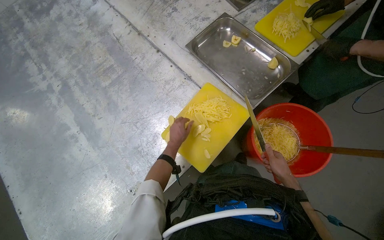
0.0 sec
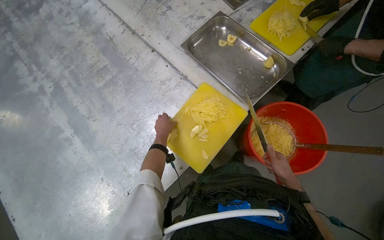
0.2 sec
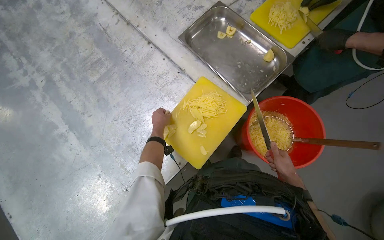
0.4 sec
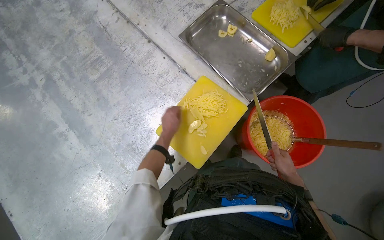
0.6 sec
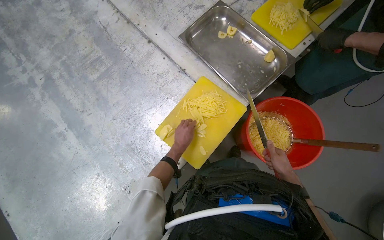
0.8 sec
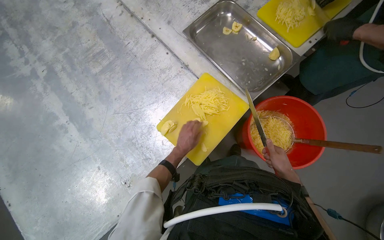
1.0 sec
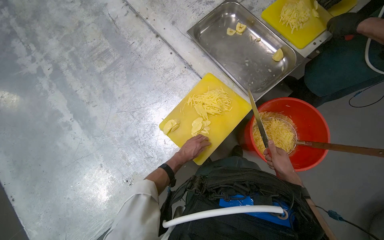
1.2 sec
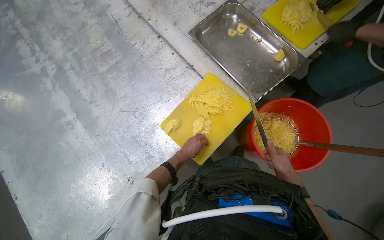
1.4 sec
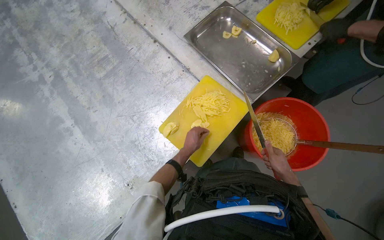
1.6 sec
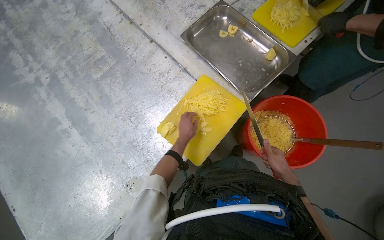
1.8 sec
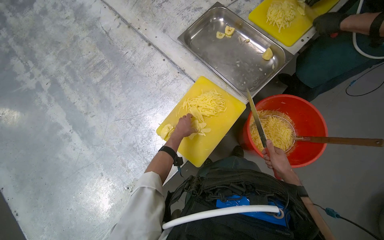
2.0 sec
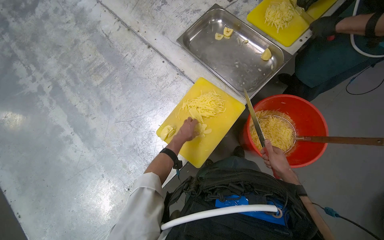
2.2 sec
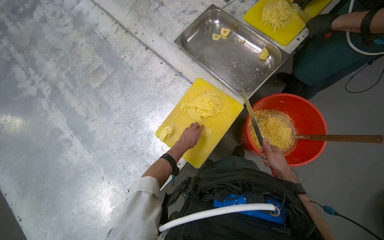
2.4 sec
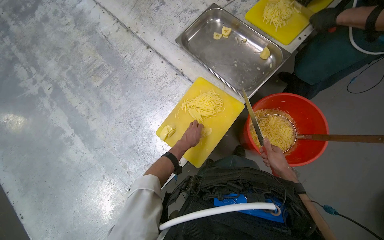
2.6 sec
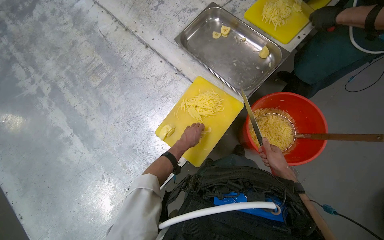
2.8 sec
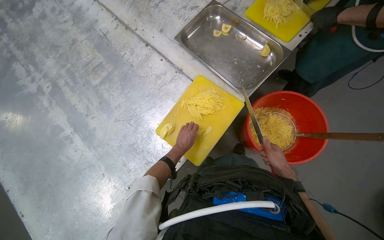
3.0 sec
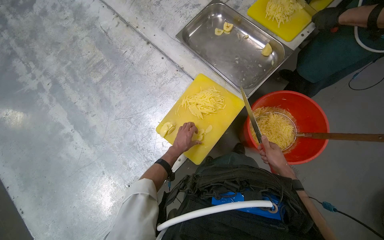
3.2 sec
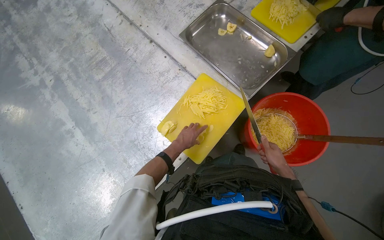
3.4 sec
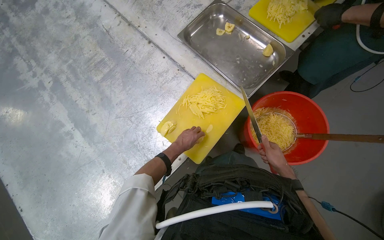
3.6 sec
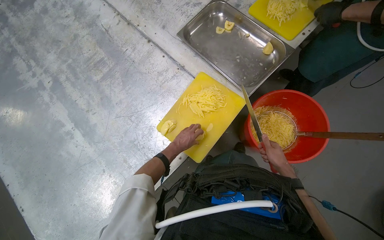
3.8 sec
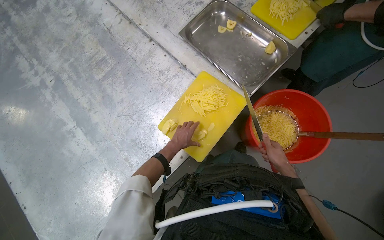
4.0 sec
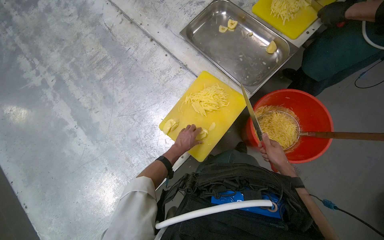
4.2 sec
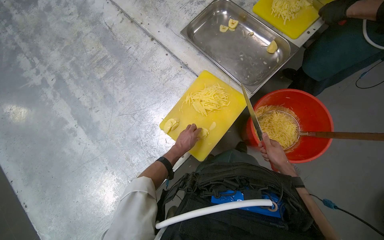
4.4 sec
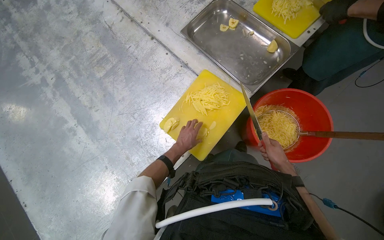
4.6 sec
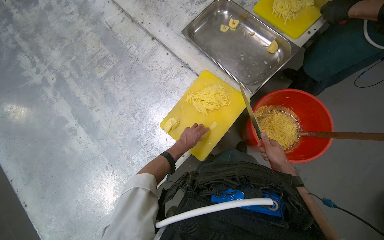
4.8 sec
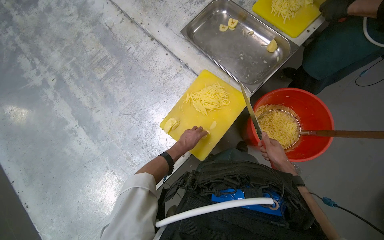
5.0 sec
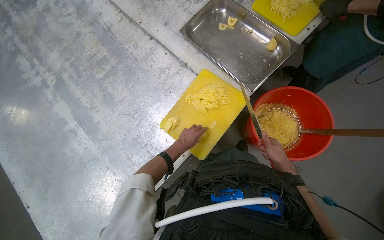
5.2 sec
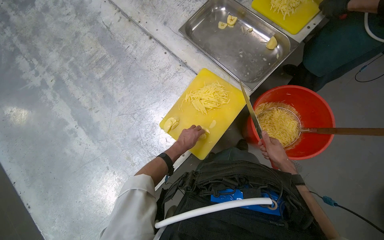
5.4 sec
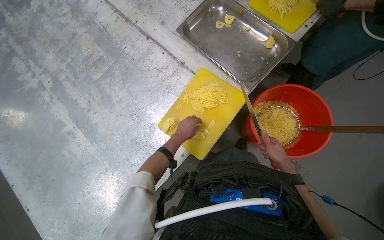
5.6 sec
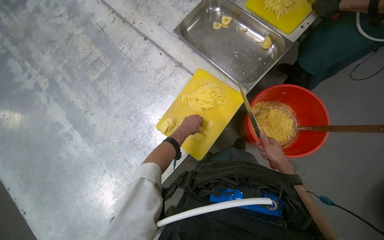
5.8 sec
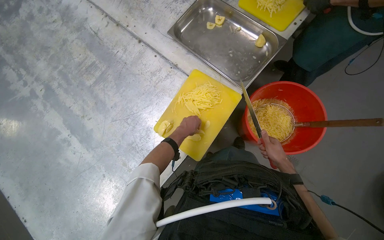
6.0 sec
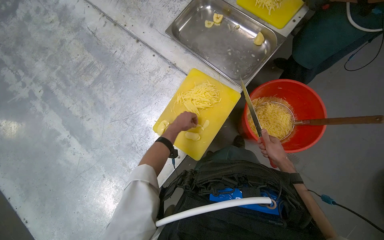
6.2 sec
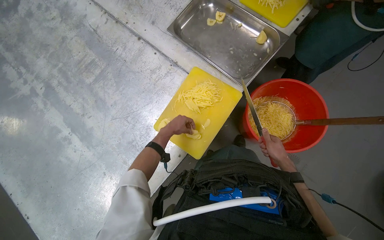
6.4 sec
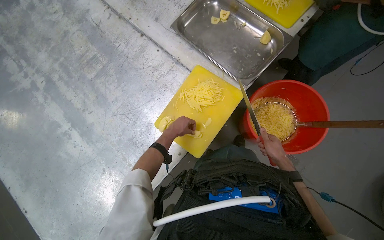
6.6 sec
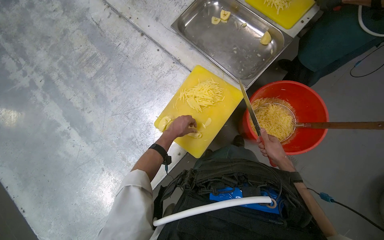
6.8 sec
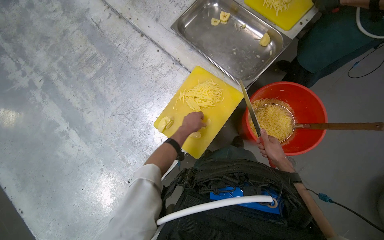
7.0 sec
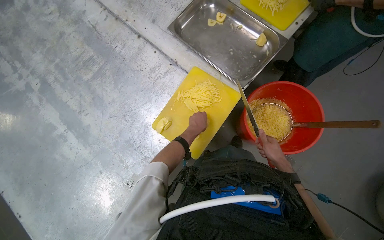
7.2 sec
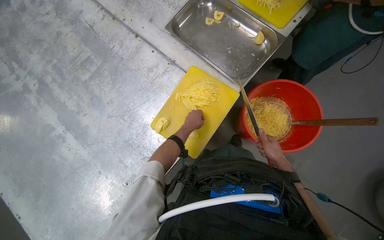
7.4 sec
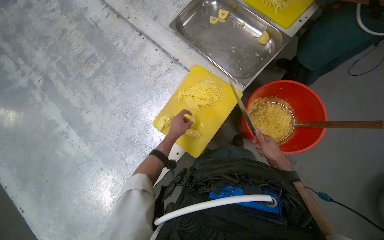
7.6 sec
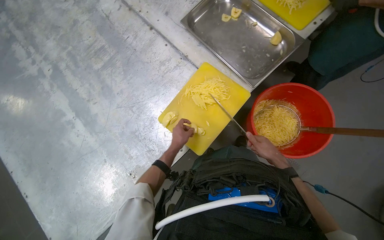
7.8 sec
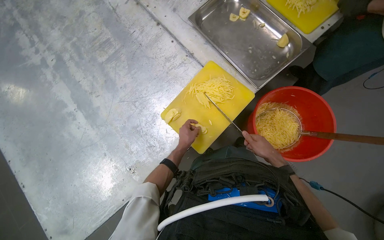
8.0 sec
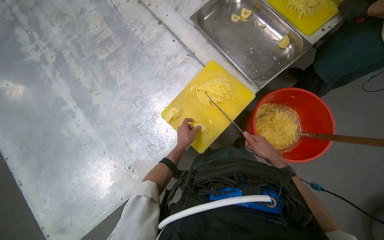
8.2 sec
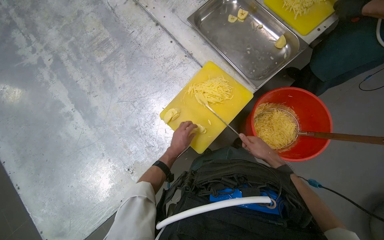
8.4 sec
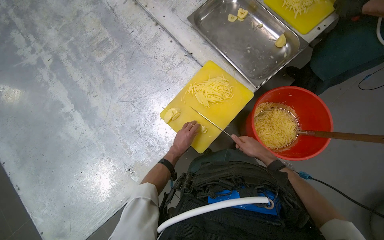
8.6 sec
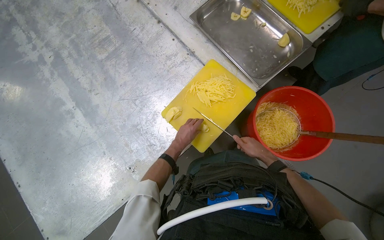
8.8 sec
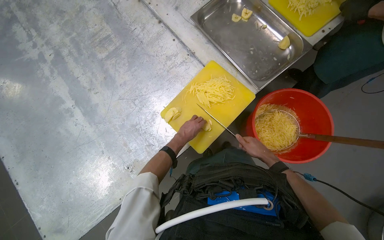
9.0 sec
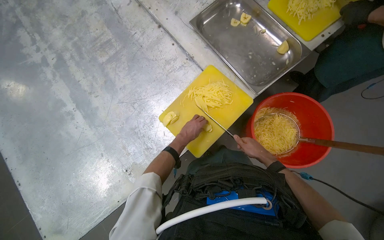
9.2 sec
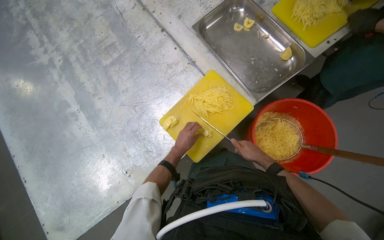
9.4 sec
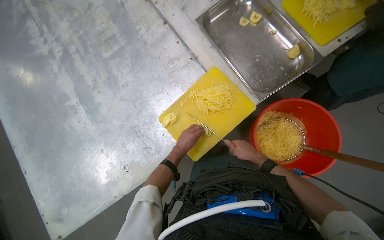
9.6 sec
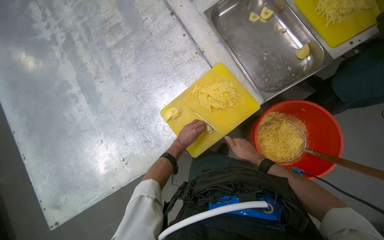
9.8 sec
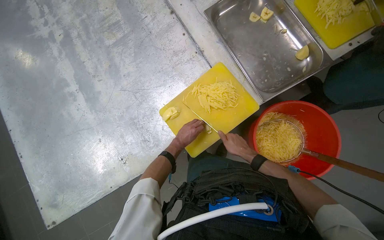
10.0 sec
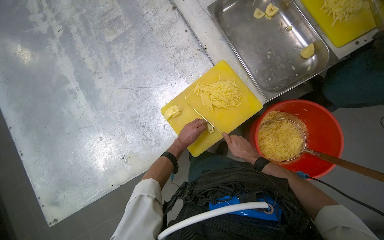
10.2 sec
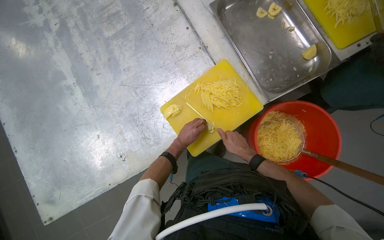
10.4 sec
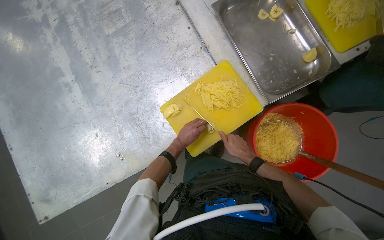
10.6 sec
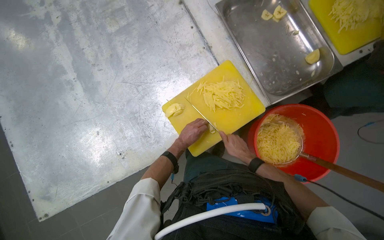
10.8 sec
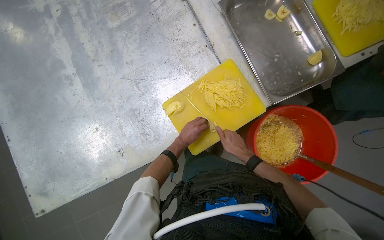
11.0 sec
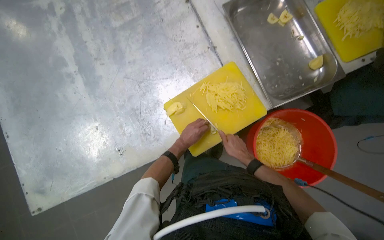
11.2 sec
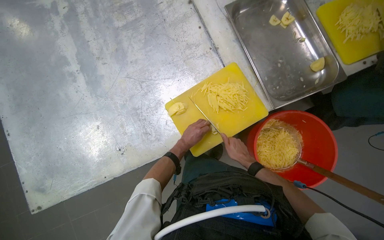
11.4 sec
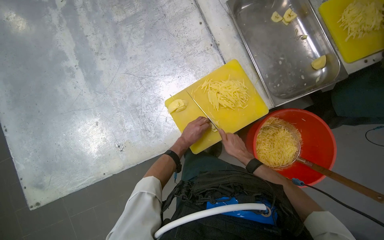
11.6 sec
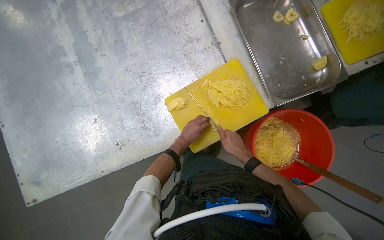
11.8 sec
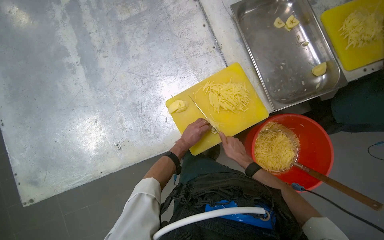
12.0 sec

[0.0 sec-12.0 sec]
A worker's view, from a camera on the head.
Job: preparing food.
The whole recording: Slicing potatoes on cutting board. The worker continues slicing potatoes into thin strips on a yellow cutting board.
1.6 sec to 4.4 sec: The hands are busy where they are.
4.4 sec to 6.0 sec: The left hand is displaced up the picture by approximately 10 cm.
6.0 sec to 7.6 sec: The left hand goes left and right, some 10 cm each way, reversing 2 times.
7.6 sec to 9.0 sec: The right hand goes about 10 cm to the left.
9.0 sec to 10.4 sec: The hands work in one place, with small movements.
10.4 sec to 12.0 sec: The hands make small movements and keep their place.

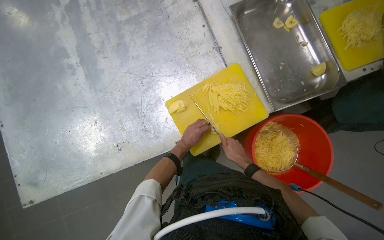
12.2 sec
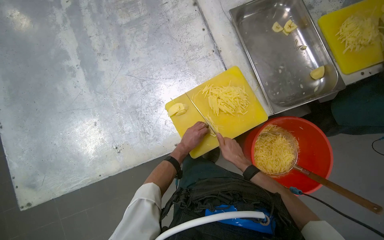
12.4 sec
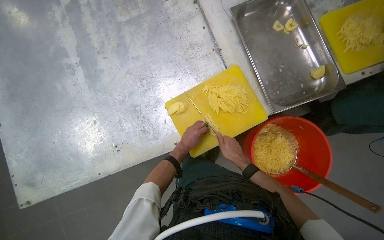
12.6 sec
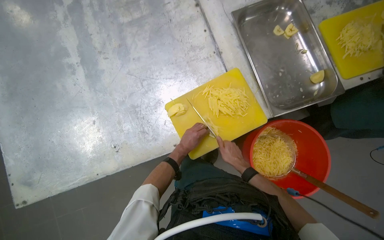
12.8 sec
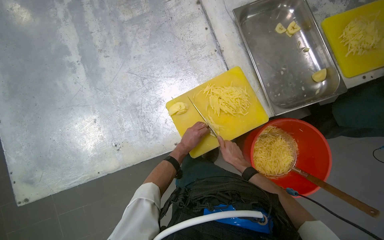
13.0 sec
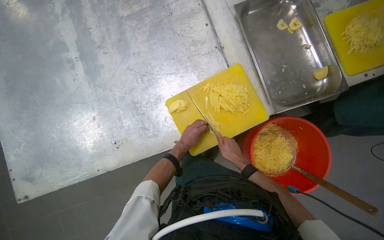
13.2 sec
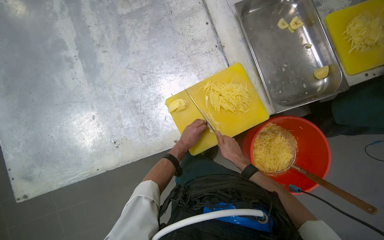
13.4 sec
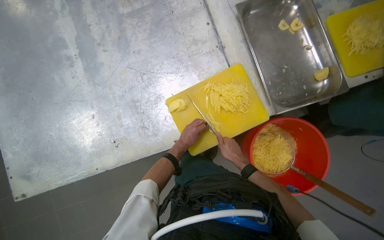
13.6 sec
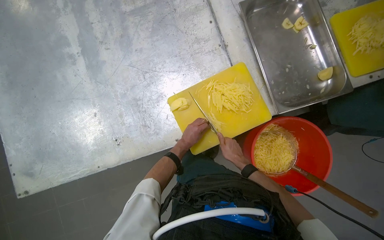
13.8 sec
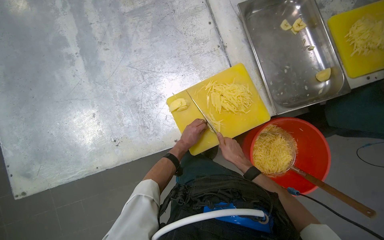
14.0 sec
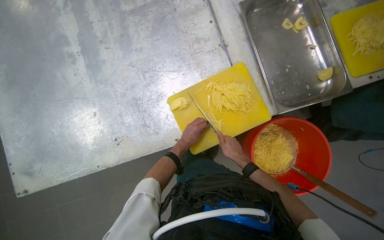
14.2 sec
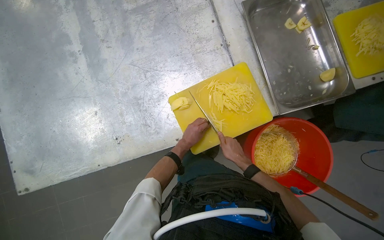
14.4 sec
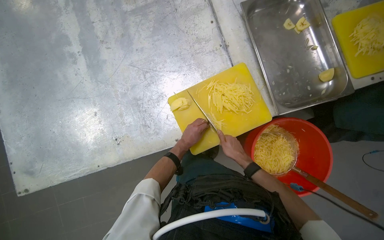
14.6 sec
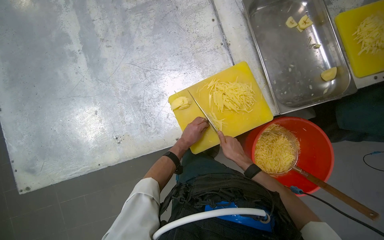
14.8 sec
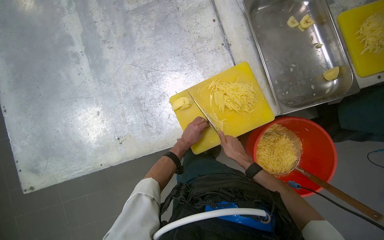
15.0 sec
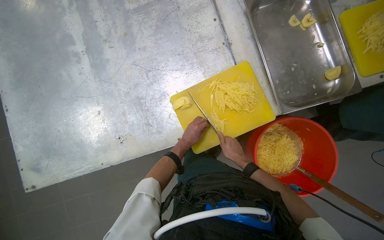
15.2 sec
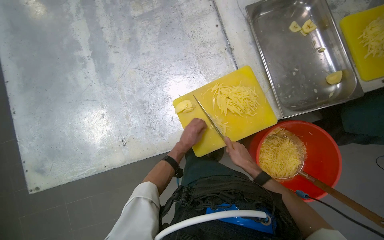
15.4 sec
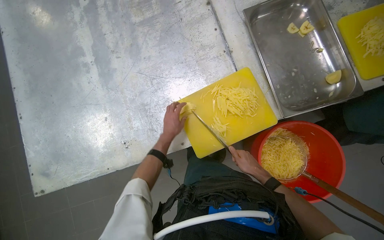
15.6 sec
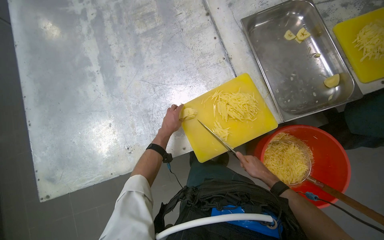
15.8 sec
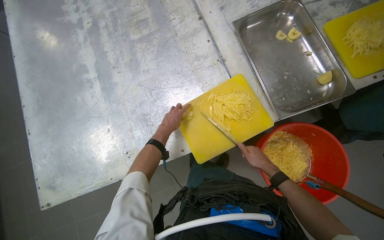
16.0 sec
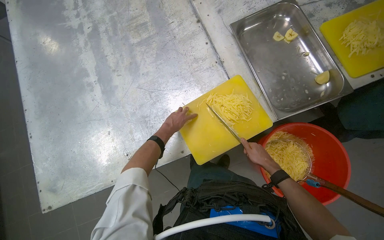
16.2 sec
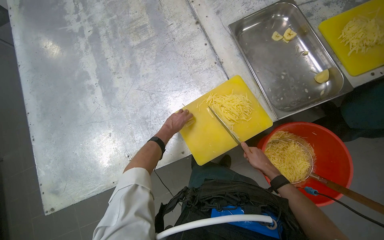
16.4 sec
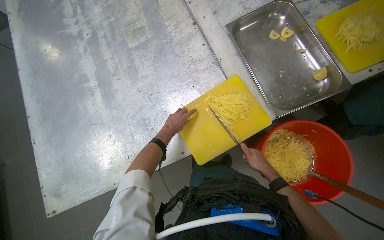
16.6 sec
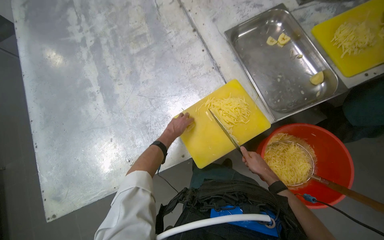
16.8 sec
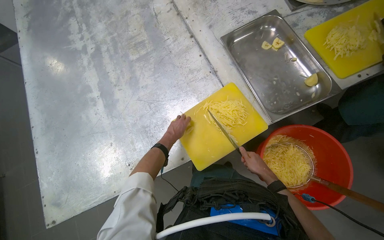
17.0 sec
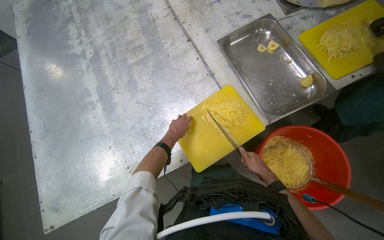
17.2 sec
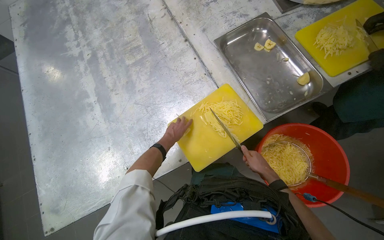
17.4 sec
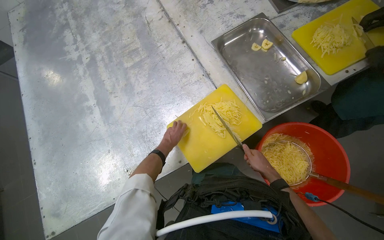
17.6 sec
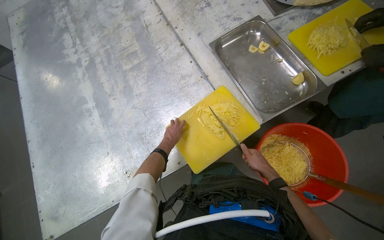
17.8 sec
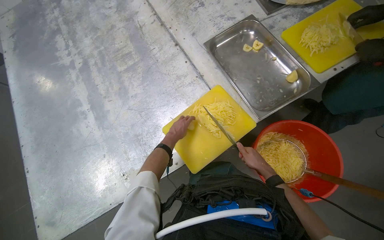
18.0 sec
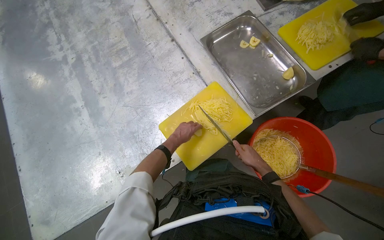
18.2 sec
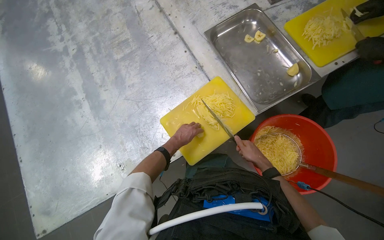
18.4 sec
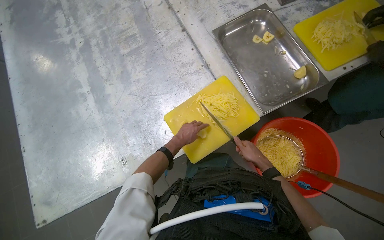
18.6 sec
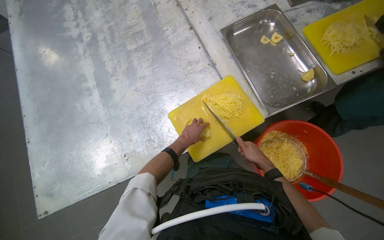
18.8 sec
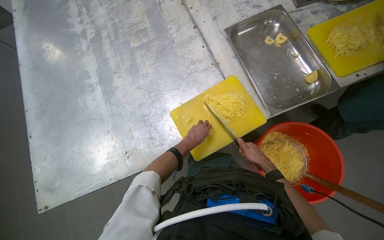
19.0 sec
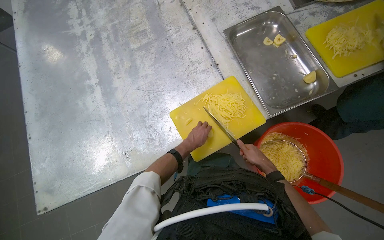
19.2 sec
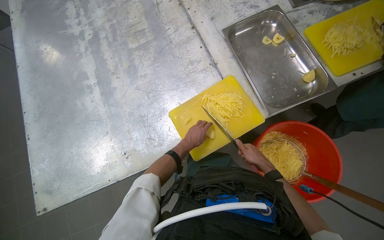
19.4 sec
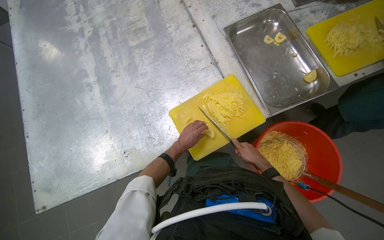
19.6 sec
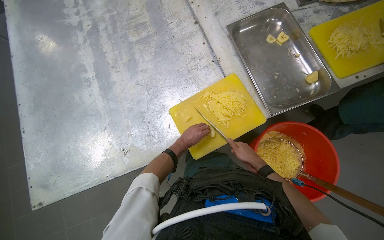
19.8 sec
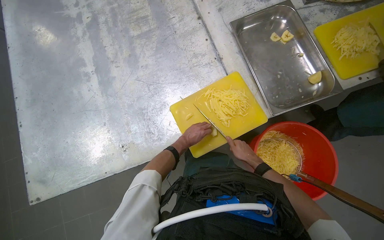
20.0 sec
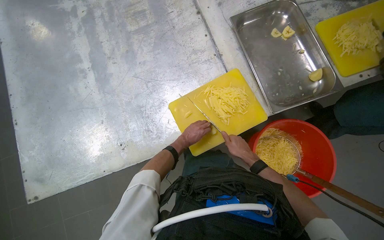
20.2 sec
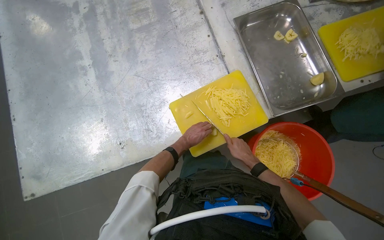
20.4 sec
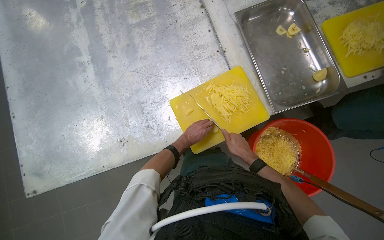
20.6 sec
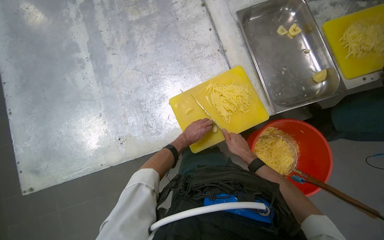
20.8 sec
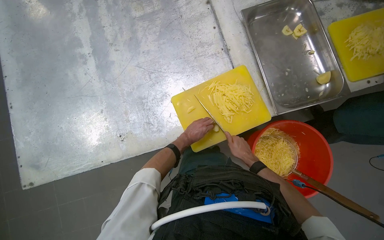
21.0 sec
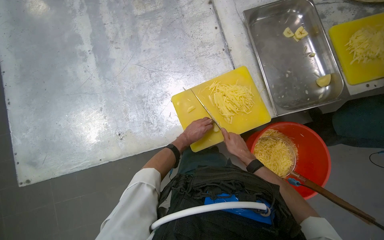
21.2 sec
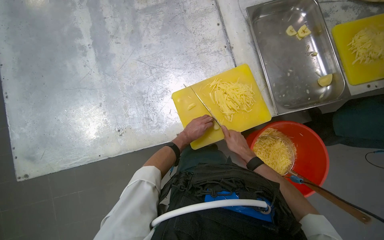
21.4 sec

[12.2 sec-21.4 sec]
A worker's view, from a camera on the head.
Job: preparing food.
The whole recording: Slicing potatoes on cutting board. The worker continues slicing potatoes into thin strips on a yellow cutting board.
12.2 sec to 15.2 sec: The hands stay close to where they were, moving slightly.
15.2 sec to 16.8 sec: The right hand travels to the right by about 10 cm.
16.8 sec to 18.4 sec: The hands make small movements and keep their place.
18.4 sec to 19.8 sec: The hands make small movements and keep their place.
19.8 sec to 21.4 sec: The hands stay close to where they were, moving slightly.
